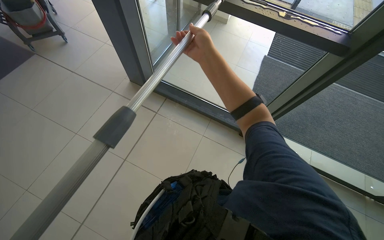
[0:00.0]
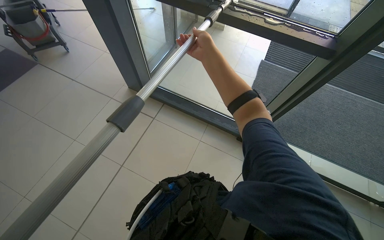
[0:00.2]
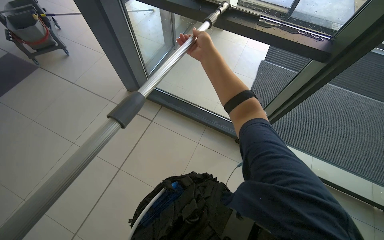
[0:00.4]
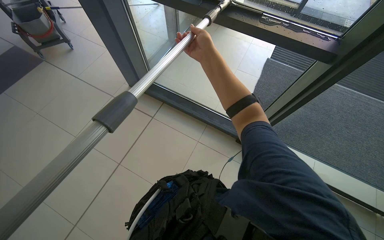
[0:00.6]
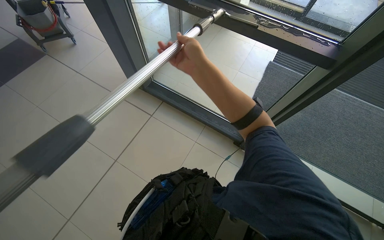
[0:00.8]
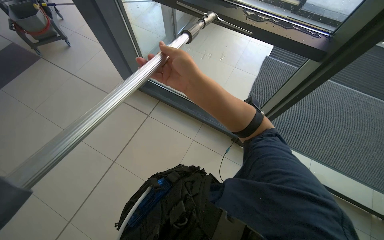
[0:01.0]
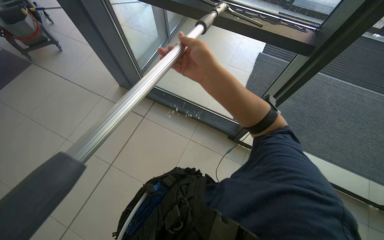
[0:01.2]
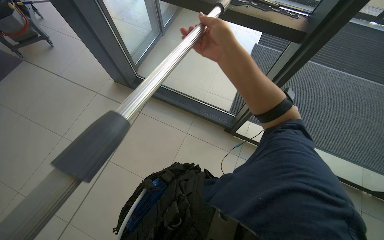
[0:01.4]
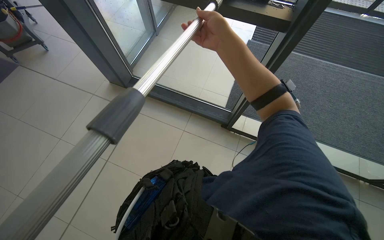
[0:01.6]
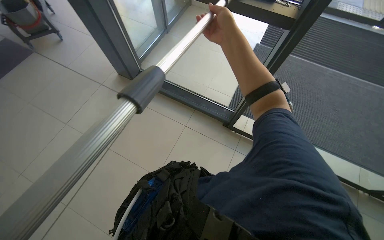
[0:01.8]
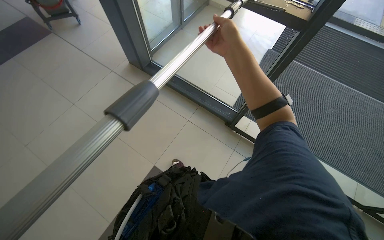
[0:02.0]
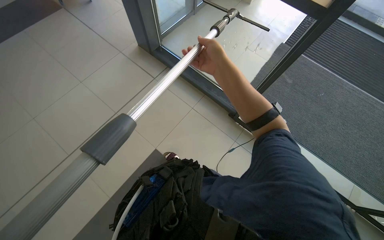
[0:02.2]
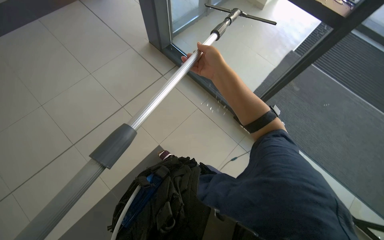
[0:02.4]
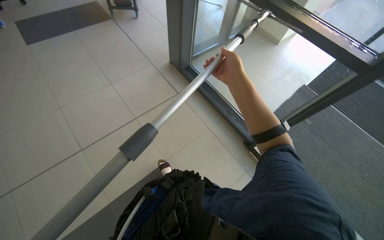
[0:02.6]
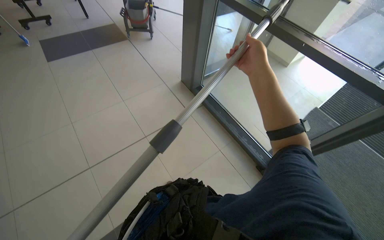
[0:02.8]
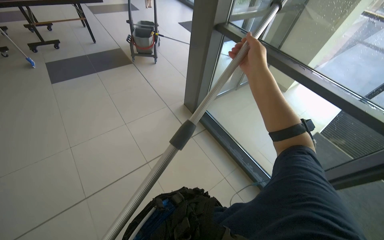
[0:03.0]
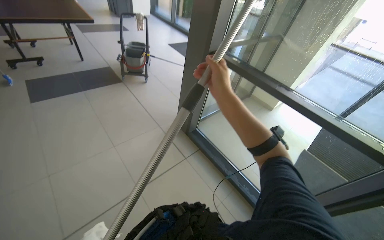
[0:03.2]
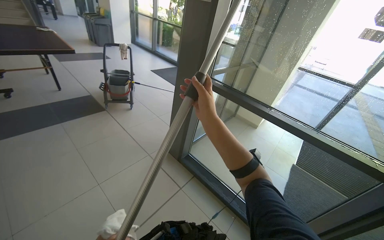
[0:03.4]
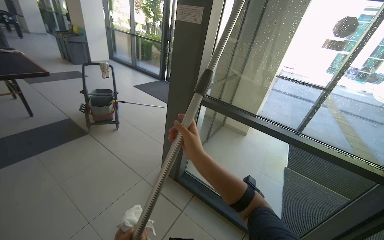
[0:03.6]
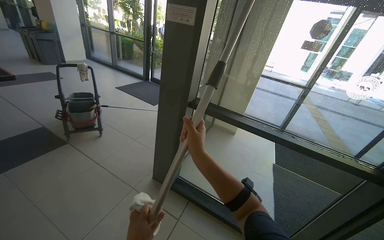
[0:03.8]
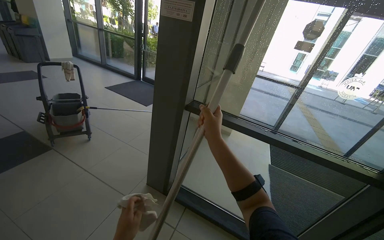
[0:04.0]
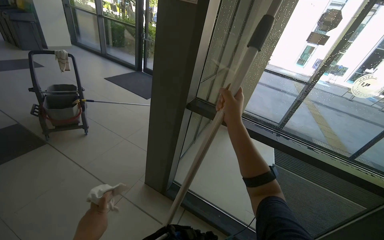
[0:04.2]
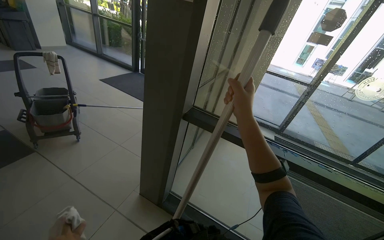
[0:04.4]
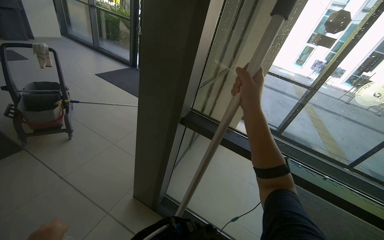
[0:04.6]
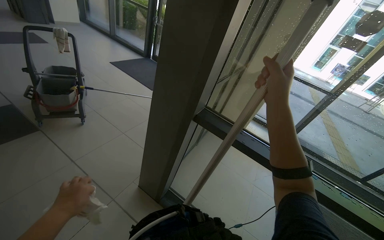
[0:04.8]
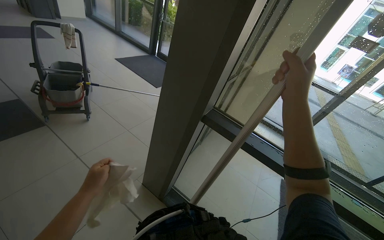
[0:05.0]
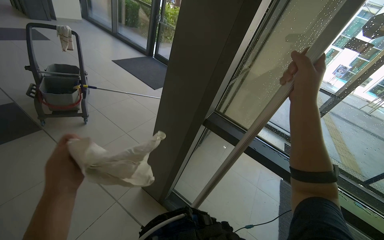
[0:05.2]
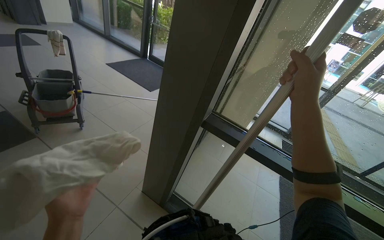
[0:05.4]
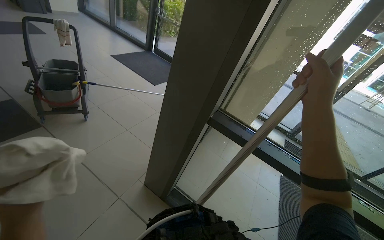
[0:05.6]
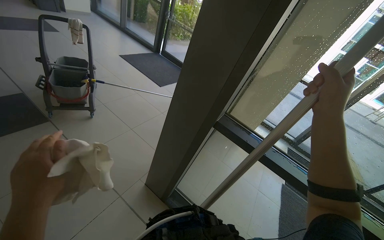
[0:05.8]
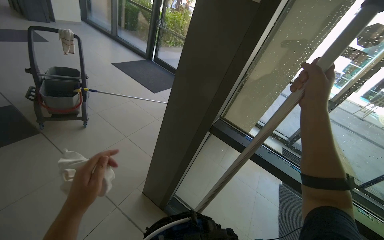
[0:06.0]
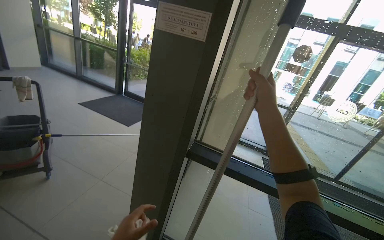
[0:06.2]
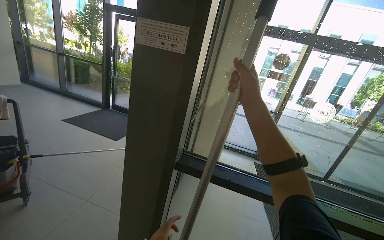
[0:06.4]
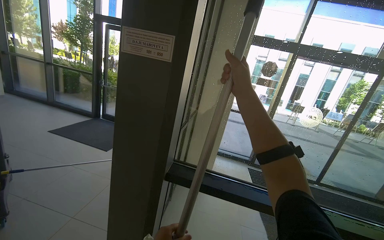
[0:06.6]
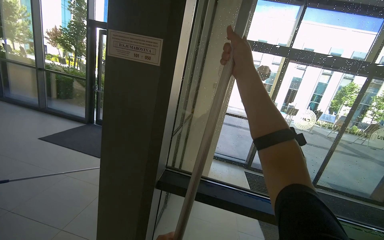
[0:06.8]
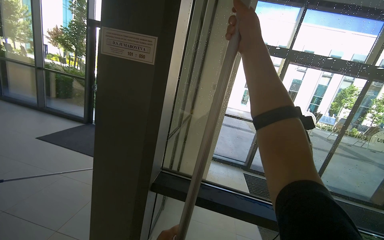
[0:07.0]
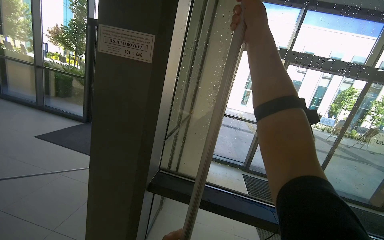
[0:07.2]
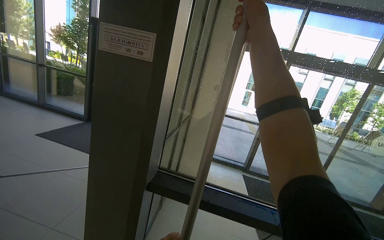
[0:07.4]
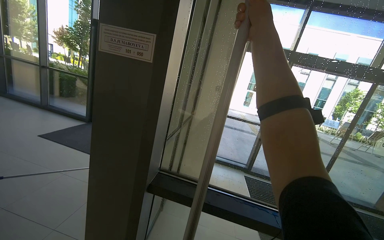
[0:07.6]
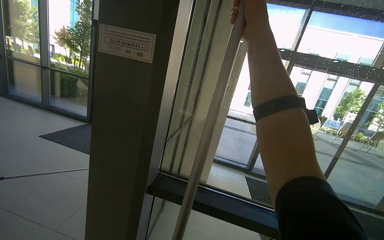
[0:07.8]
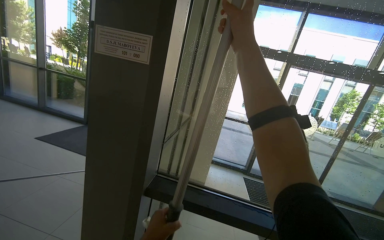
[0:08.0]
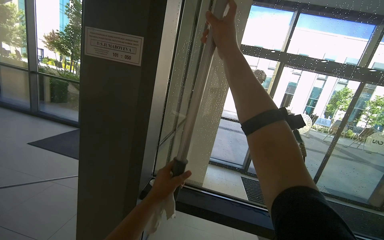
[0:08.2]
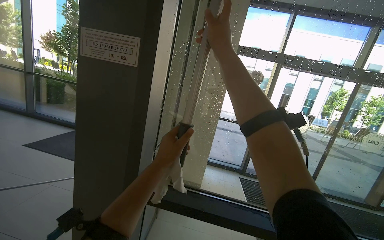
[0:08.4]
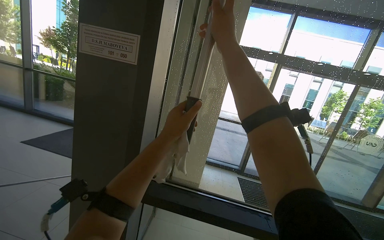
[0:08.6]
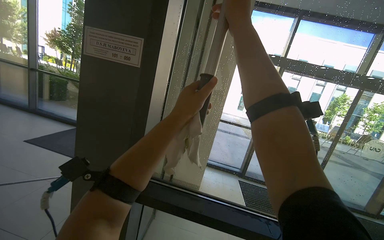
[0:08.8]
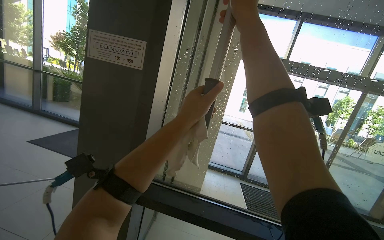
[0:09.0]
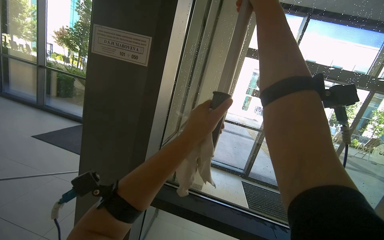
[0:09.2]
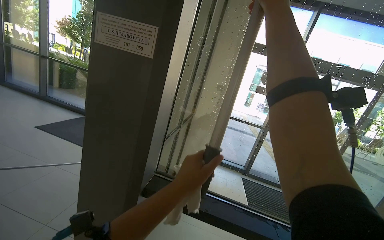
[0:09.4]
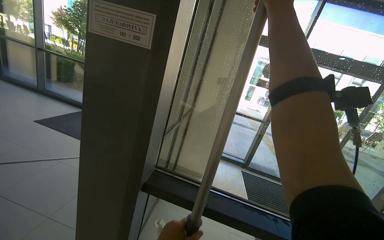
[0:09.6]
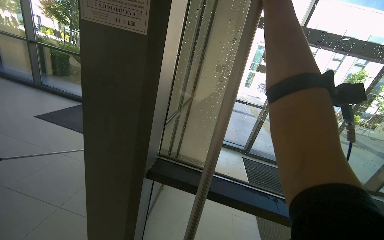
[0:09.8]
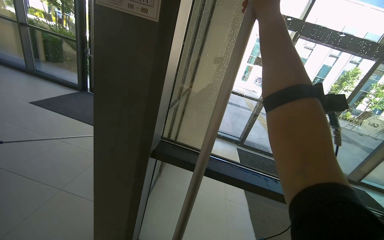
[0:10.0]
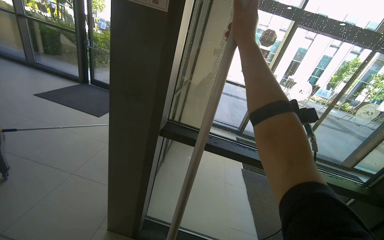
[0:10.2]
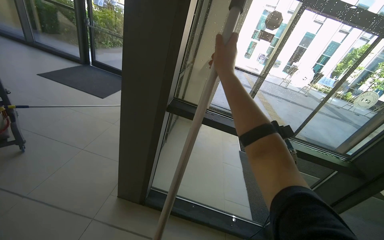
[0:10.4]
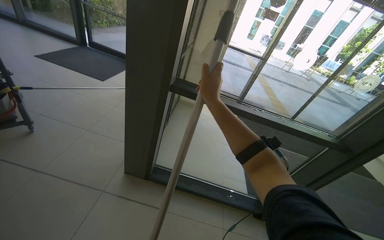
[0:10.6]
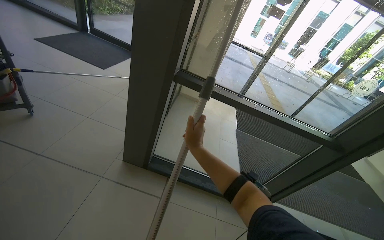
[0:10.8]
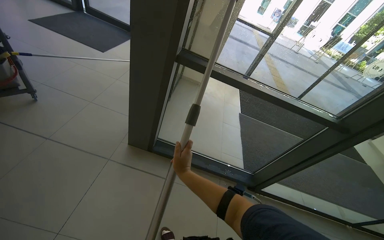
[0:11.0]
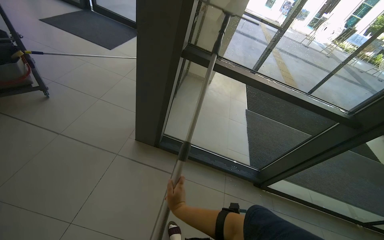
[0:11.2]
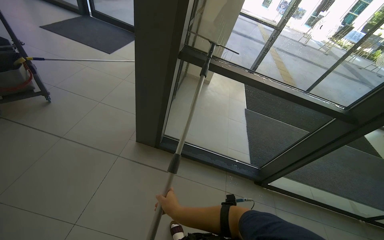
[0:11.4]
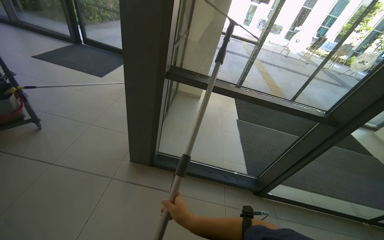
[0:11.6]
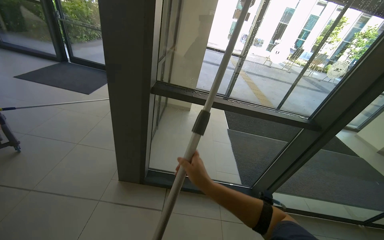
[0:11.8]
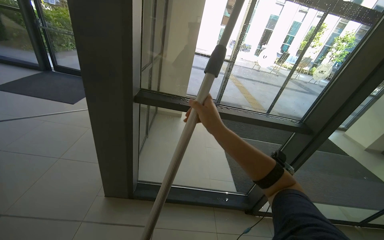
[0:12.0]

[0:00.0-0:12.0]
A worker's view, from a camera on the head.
Job: cleaning windows.
The whole recording: Cleaning glass panels with squeegee. The worker cleans large glass panels using a squeegee and a cloth.
0:03.0 to 0:04.4: The head travels about 60 cm. The head rotates some 30 degrees to the right. The camera pitches upward, by roughly 15 degrees.
0:06.0 to 0:07.6: The head turns to the right by some 20 degrees. The view tilts roughly 20 degrees upward.
0:09.0 to 0:10.4: The view tilts about 20 degrees downward. The right hand is displaced down the picture by about 35 cm.
0:10.4 to 0:12.0: The right hand moves approximately 70 cm down the picture and comes back.

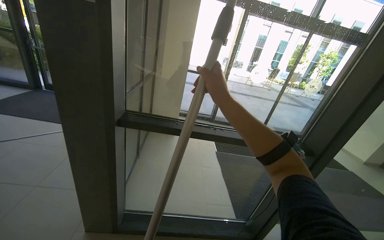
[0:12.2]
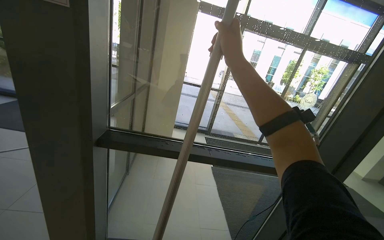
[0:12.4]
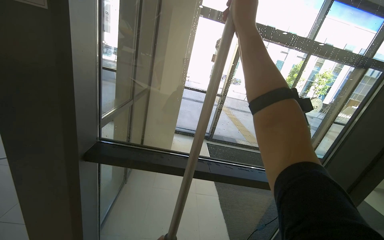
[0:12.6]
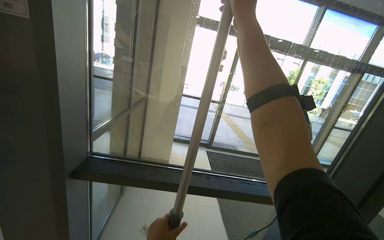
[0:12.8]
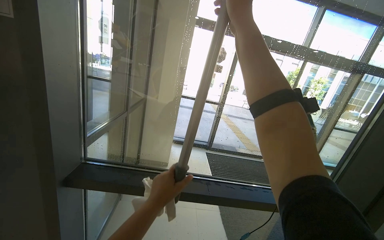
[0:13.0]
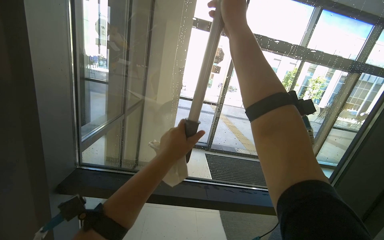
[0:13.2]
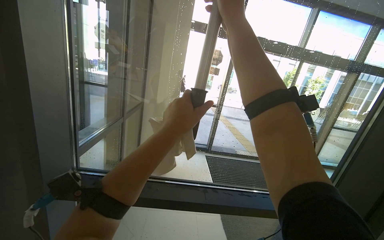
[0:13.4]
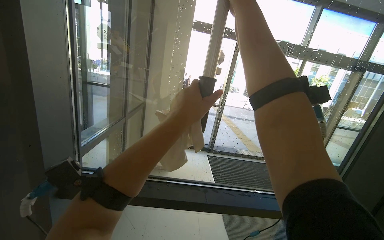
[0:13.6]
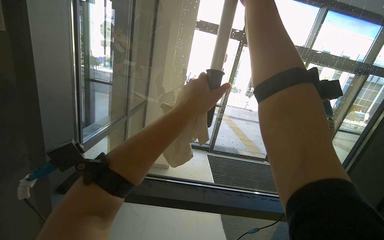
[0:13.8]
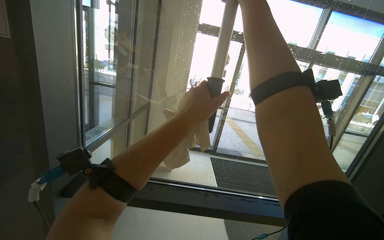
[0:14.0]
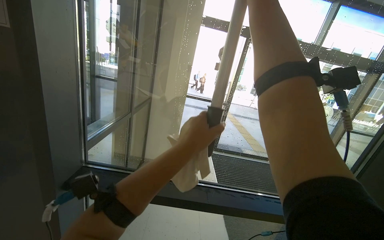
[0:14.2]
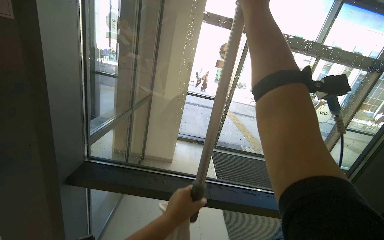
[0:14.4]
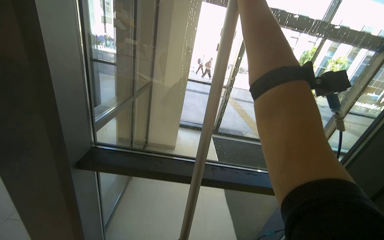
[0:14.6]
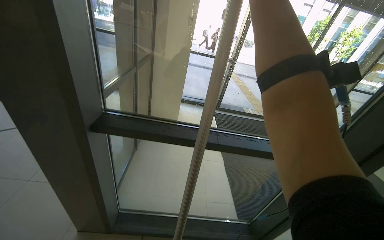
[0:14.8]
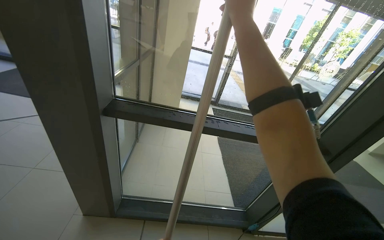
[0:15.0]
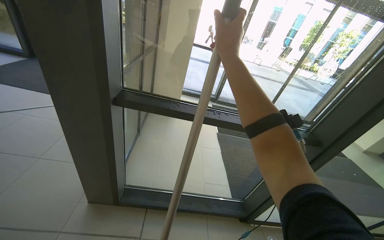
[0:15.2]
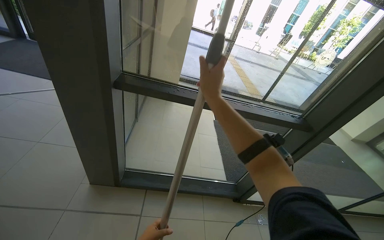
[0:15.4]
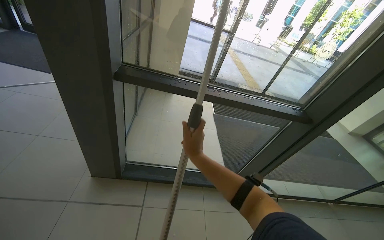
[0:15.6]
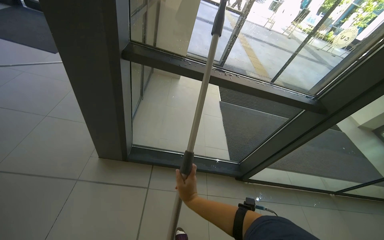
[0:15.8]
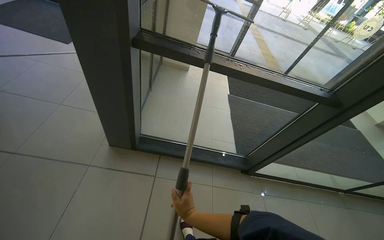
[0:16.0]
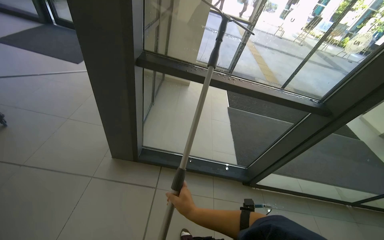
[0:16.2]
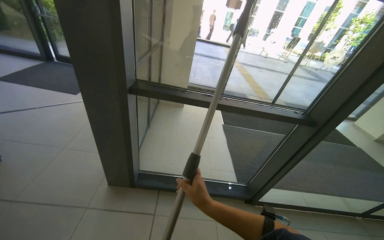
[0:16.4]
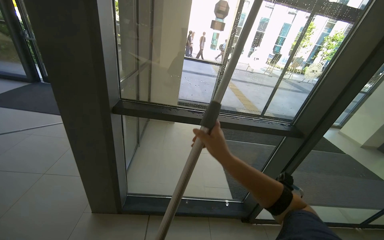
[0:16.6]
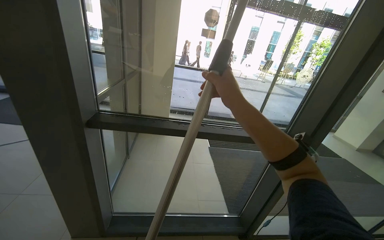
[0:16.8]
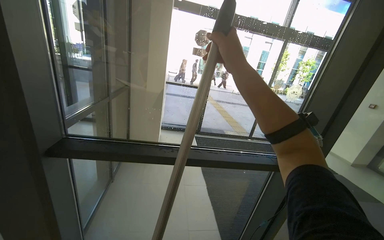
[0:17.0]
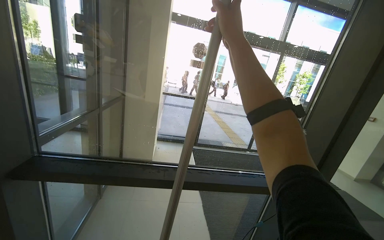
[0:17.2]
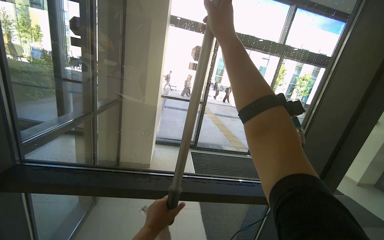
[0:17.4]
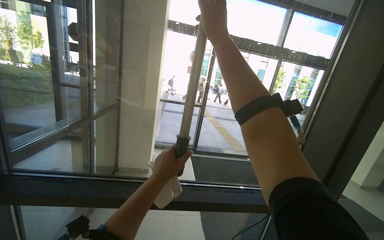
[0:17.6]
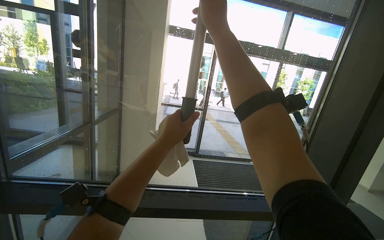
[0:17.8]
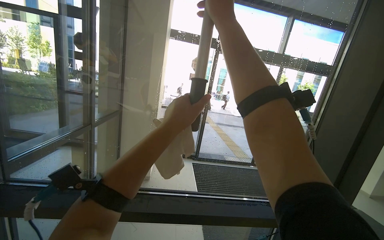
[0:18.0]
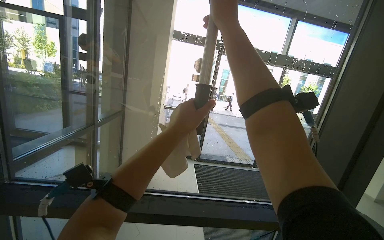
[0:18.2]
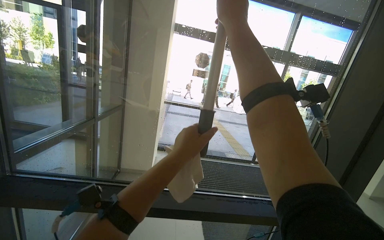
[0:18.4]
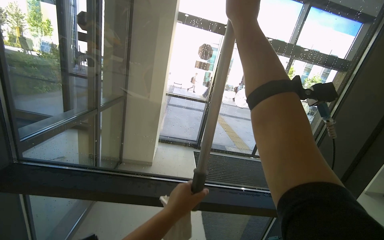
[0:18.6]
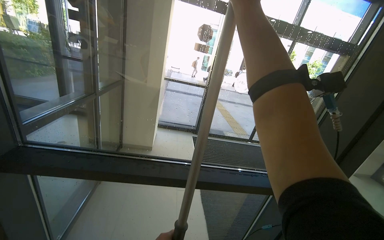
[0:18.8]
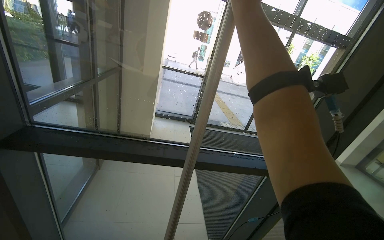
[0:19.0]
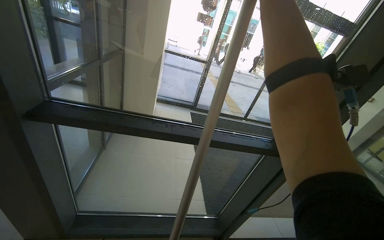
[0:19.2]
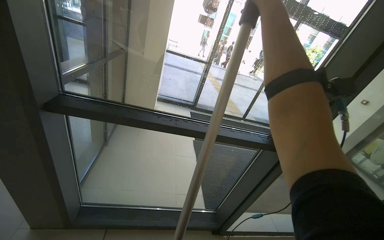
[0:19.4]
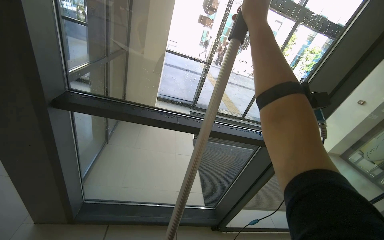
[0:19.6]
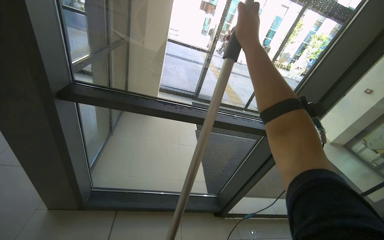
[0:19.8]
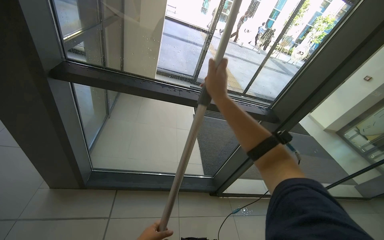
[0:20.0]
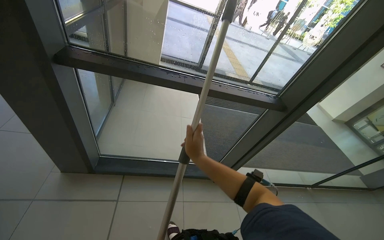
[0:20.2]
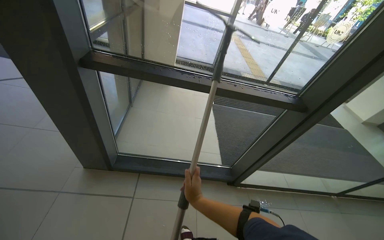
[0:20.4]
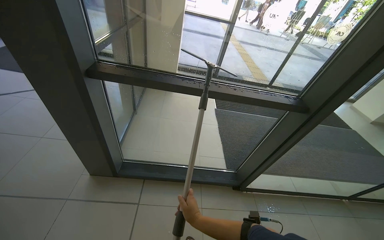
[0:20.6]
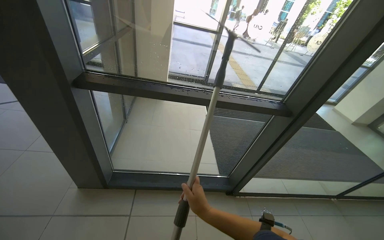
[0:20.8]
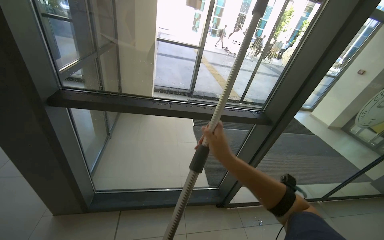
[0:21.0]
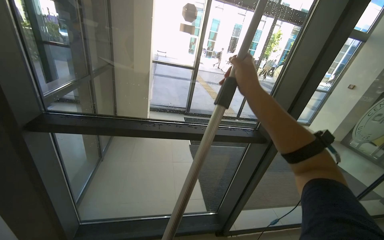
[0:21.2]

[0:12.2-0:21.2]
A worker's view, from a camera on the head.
Job: cleaning windows.
The whole recording: Cleaning glass panels with squeegee. The worker cleans large glass panels using a squeegee and a cloth.
0:13.8 to 0:15.2: The view tips downward by roughly 15 degrees.
0:15.2 to 0:16.6: The right hand heads down the picture, covering some 30 cm.
0:16.6 to 0:18.2: The head travels about 40 cm. The wearer looks roughly 15 degrees further upward.
0:18.2 to 0:19.8: The wearer looks approximately 20 degrees further downward.
0:19.8 to 0:21.2: The right hand reaches some 60 cm down the picture, then returns.
